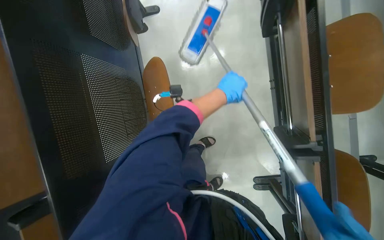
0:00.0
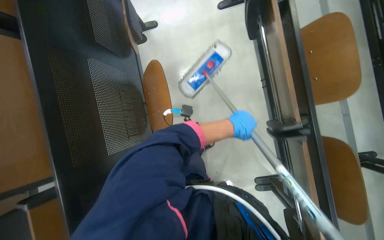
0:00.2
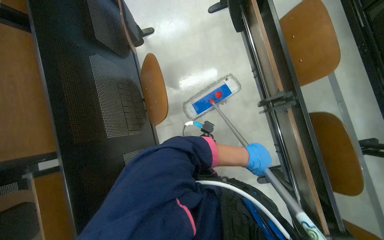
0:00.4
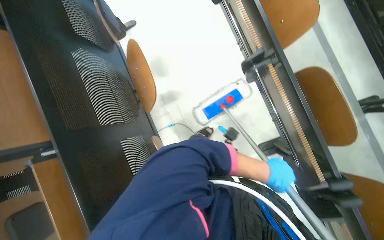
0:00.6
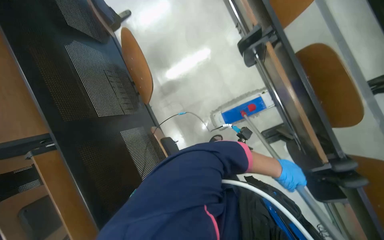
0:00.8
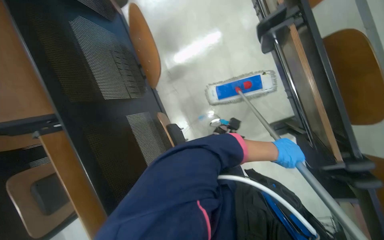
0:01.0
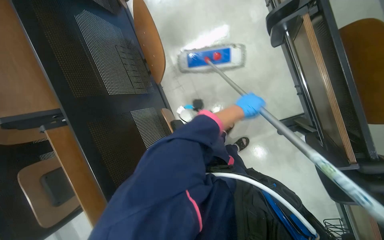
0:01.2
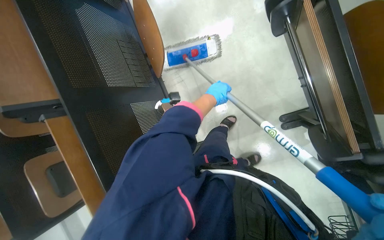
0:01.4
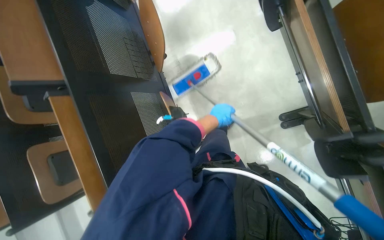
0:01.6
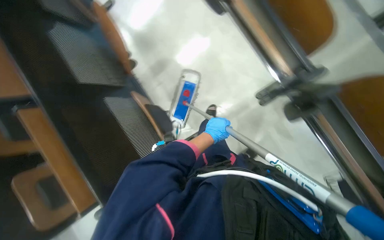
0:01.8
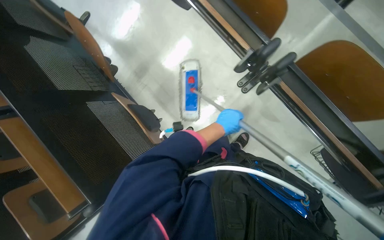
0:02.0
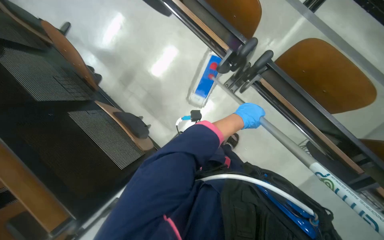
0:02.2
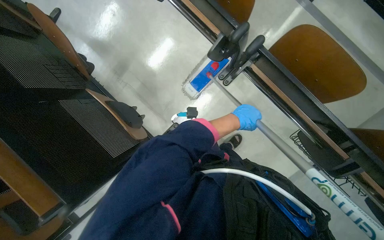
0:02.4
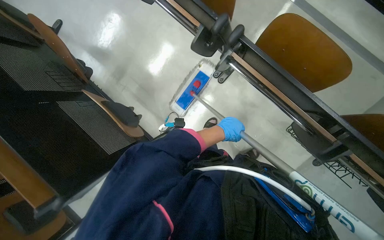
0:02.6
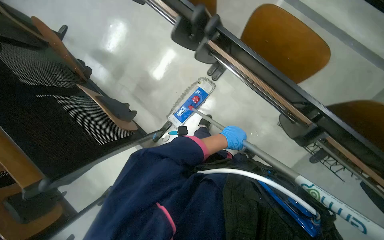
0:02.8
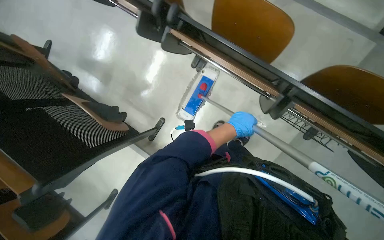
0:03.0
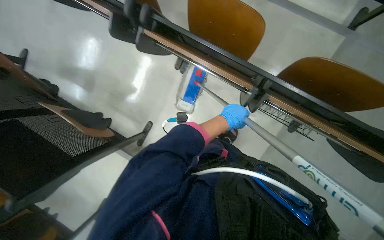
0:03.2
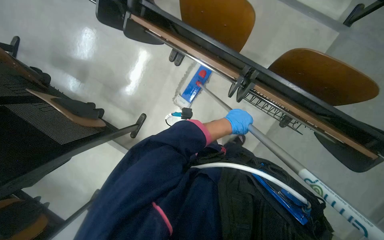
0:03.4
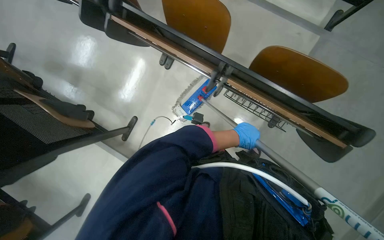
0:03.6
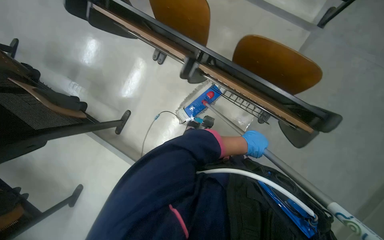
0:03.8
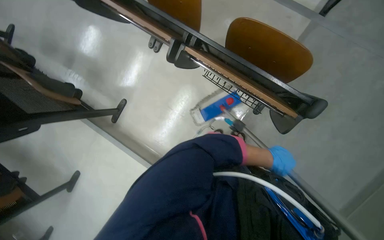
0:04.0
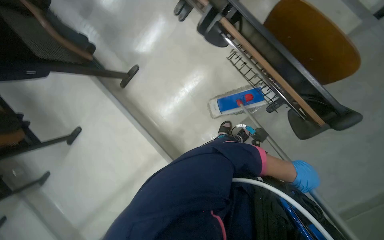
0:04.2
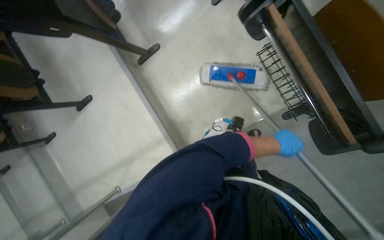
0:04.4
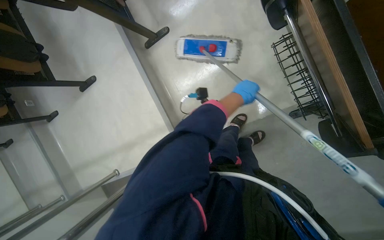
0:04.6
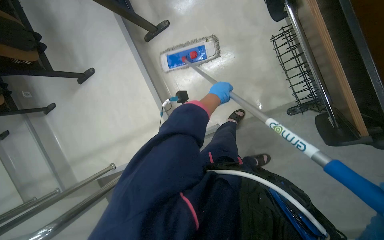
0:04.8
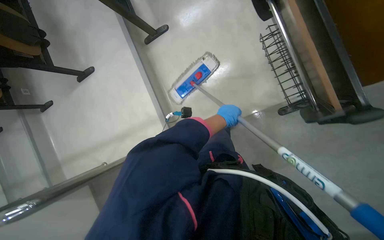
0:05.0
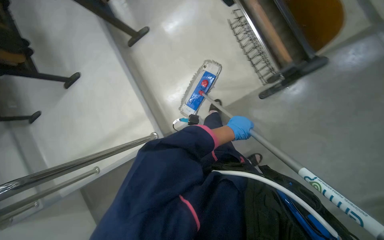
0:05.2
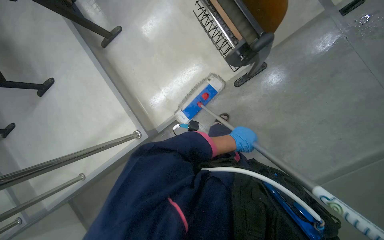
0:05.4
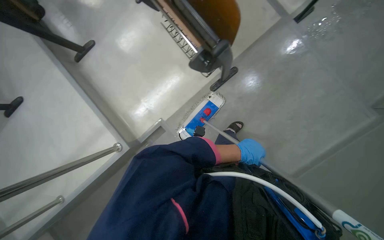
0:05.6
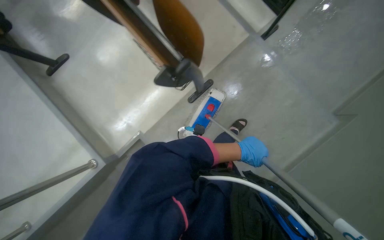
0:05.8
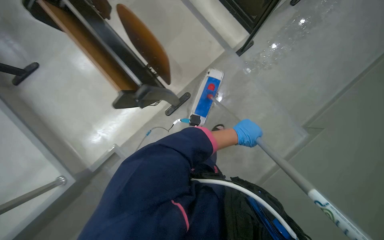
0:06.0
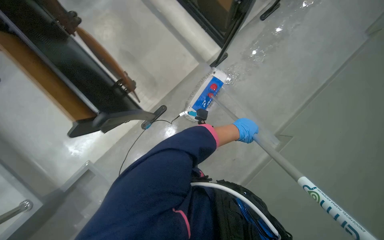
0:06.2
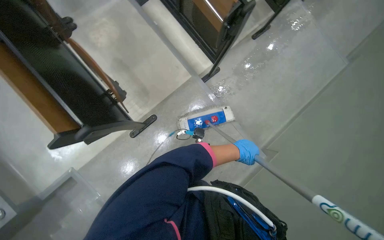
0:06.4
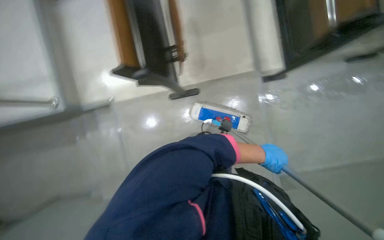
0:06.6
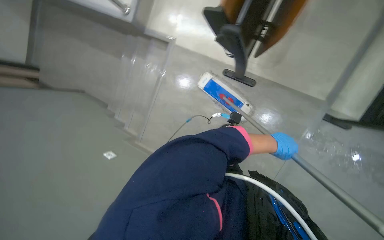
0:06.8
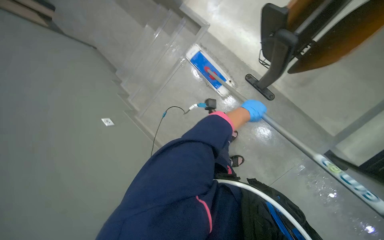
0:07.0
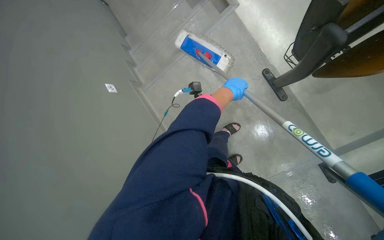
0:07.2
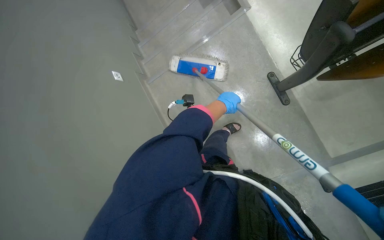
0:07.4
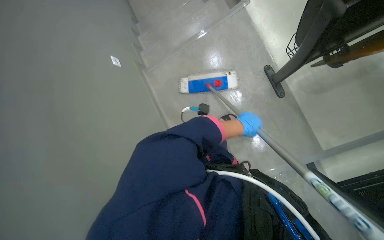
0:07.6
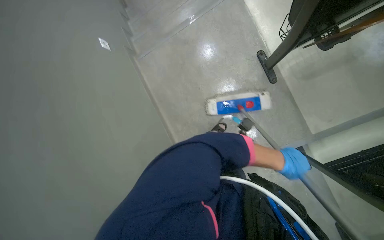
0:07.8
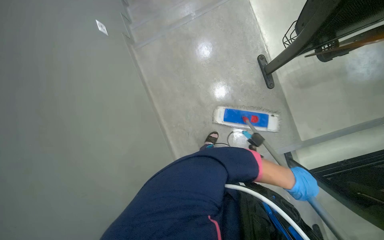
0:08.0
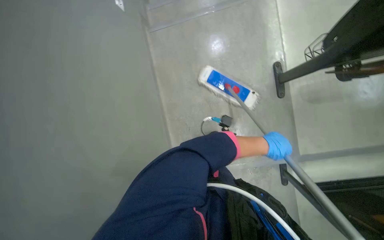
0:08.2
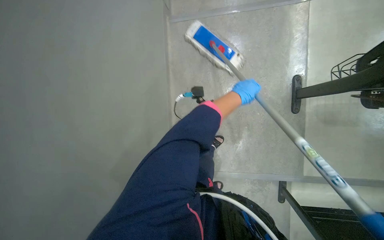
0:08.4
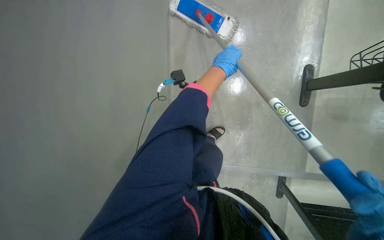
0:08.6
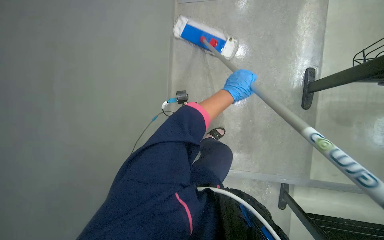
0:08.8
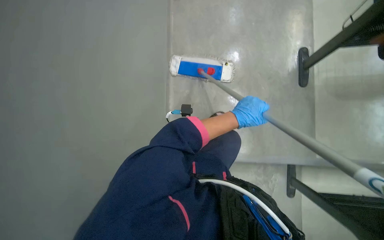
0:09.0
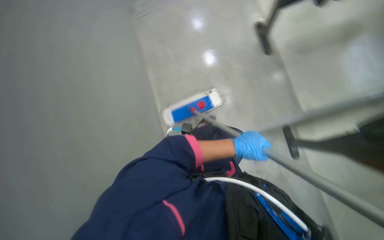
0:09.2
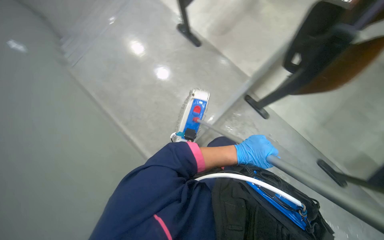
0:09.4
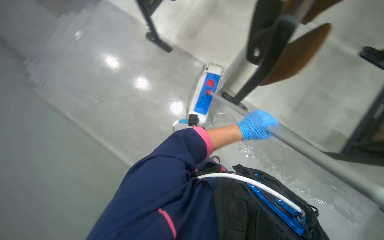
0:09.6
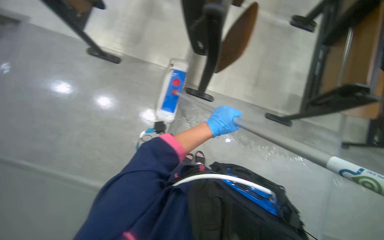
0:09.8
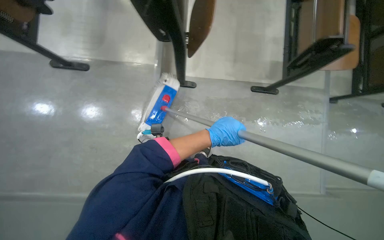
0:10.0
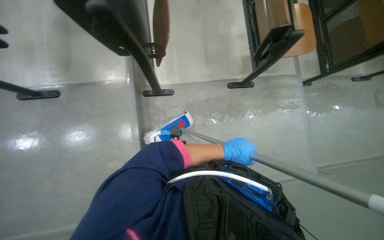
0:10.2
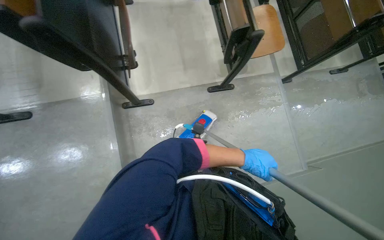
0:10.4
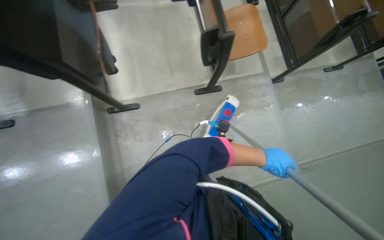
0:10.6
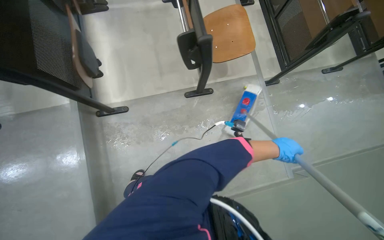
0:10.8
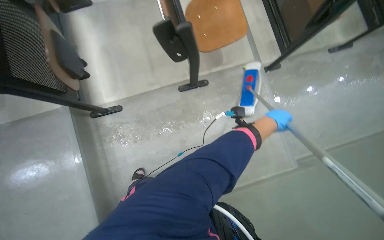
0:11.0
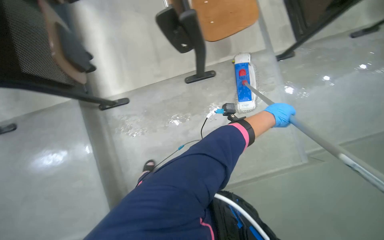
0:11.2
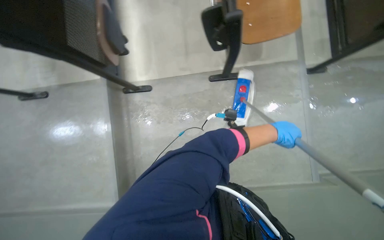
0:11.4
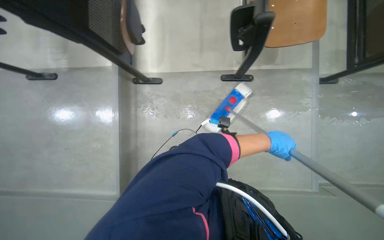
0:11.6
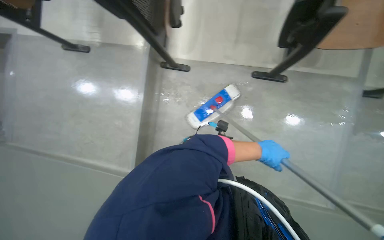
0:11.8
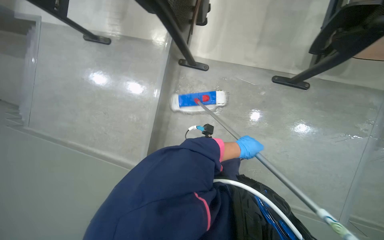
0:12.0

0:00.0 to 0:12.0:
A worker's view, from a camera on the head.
Job: mopping floor.
The whole recording: Mopping auditorium floor. The worker mops the floor in the auditorium.
0:00.0 to 0:01.6: The camera travels some 50 cm.
0:01.6 to 0:03.0: The head travels approximately 50 cm. The scene turns some 25 degrees counterclockwise in the picture.
0:04.4 to 0:06.0: The camera is carried roughly 40 cm. The view pans to the right by some 15 degrees. The camera pitches upward, by roughly 15 degrees.
0:07.6 to 0:09.0: The left hand swings up and down the picture, approximately 35 cm each way, with 2 reversals.
0:09.0 to 0:10.4: The head turns to the right by roughly 65 degrees.
0:10.4 to 0:12.0: The wearer's head swings roughly 35 degrees to the left. The view tilts roughly 15 degrees downward.

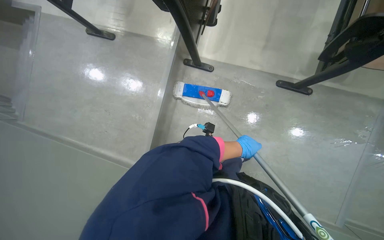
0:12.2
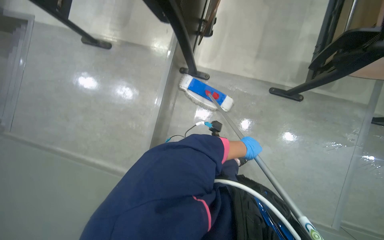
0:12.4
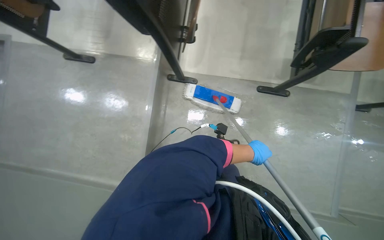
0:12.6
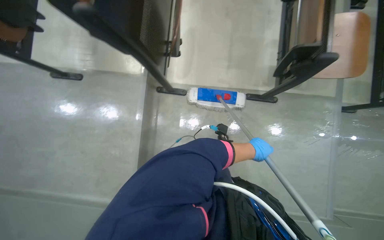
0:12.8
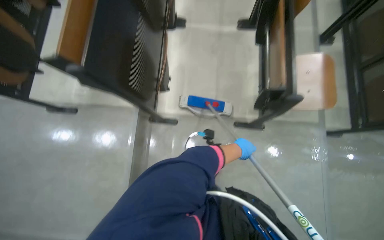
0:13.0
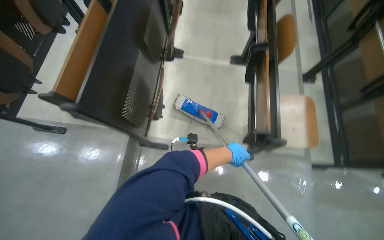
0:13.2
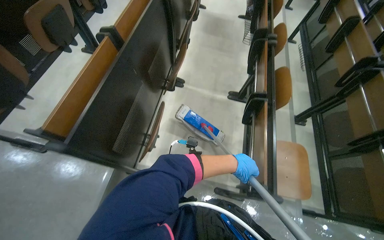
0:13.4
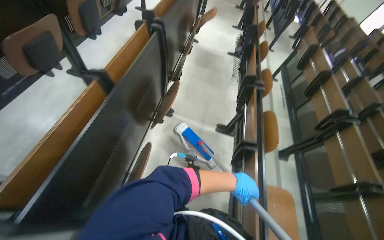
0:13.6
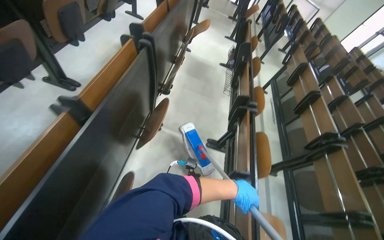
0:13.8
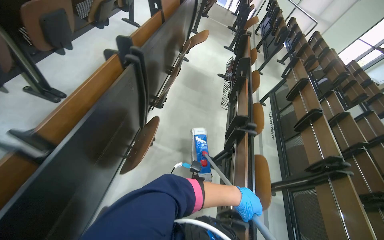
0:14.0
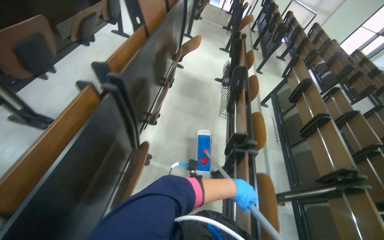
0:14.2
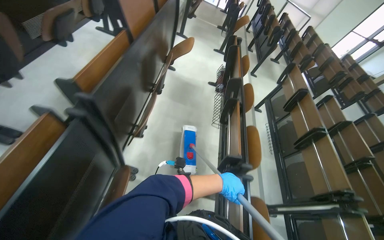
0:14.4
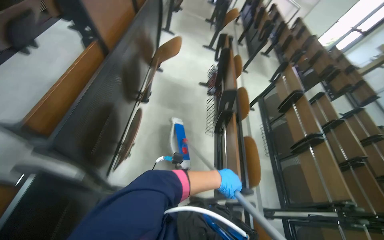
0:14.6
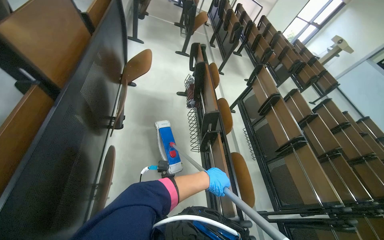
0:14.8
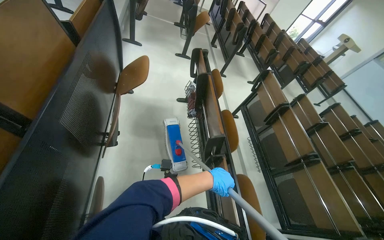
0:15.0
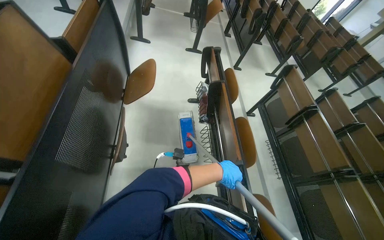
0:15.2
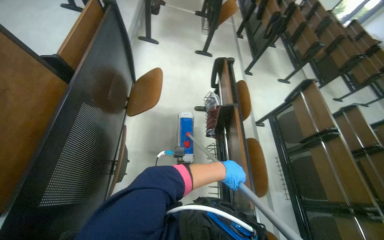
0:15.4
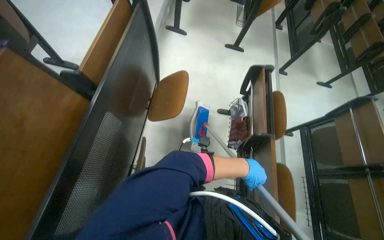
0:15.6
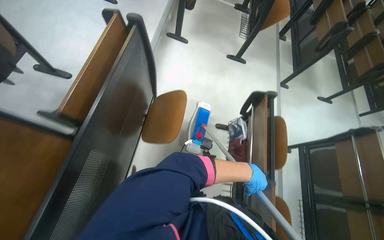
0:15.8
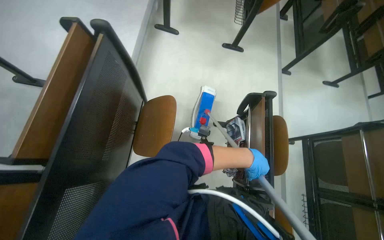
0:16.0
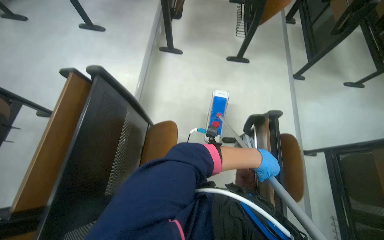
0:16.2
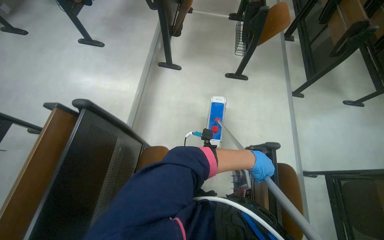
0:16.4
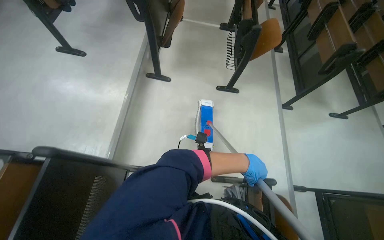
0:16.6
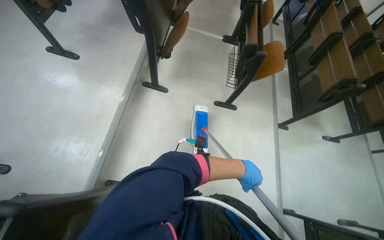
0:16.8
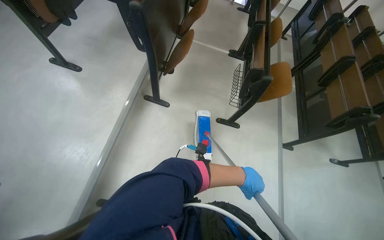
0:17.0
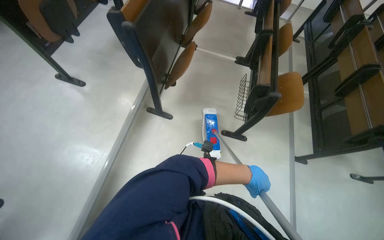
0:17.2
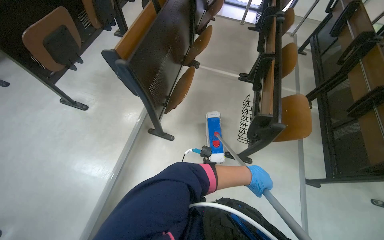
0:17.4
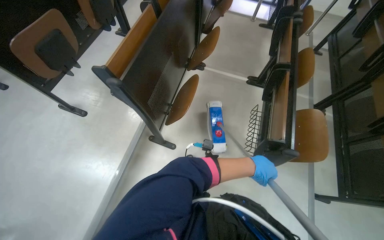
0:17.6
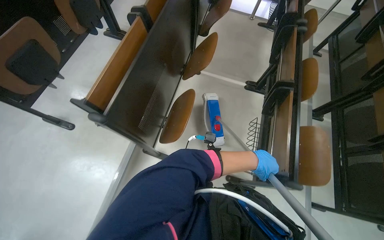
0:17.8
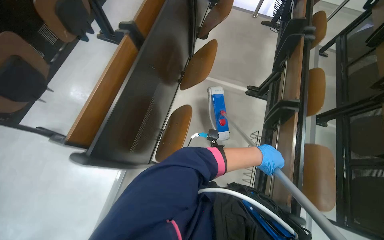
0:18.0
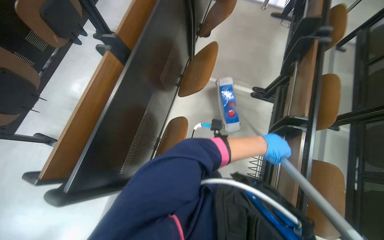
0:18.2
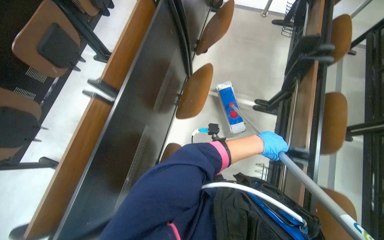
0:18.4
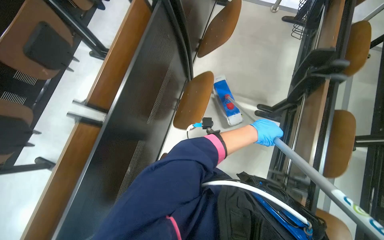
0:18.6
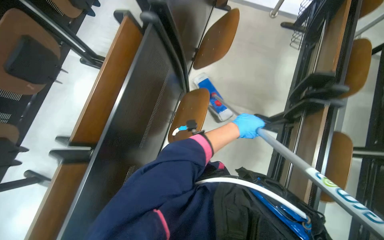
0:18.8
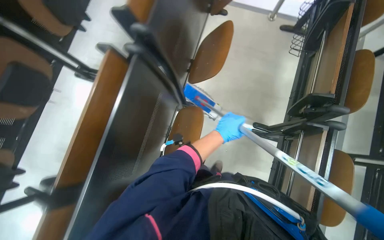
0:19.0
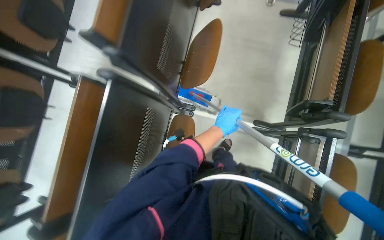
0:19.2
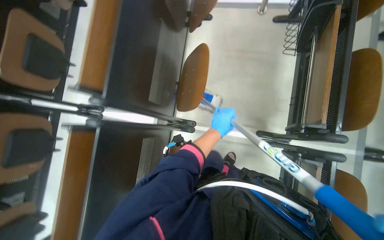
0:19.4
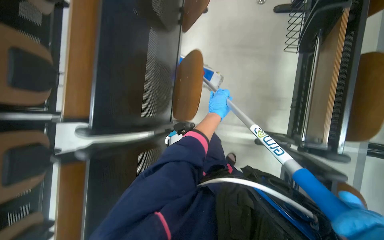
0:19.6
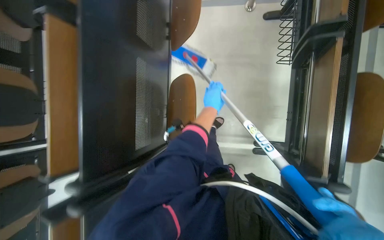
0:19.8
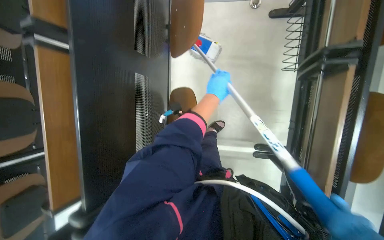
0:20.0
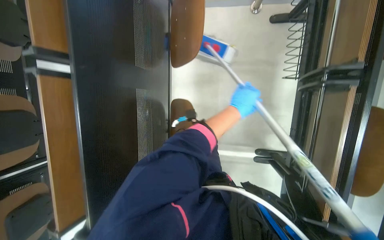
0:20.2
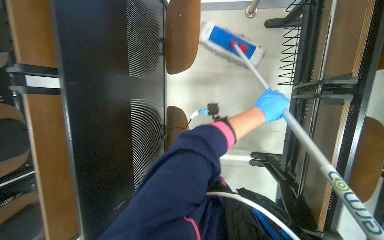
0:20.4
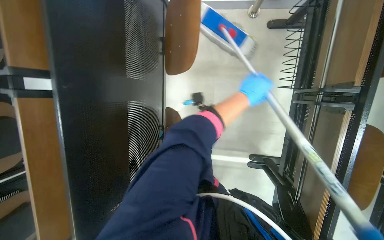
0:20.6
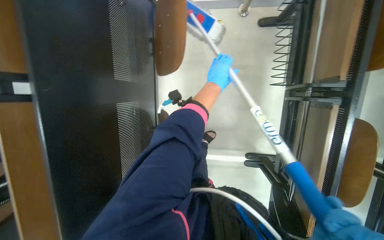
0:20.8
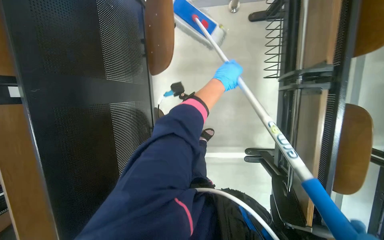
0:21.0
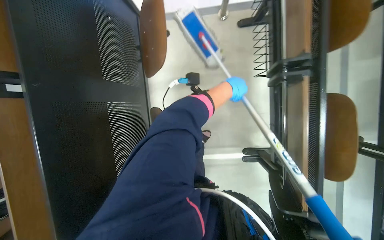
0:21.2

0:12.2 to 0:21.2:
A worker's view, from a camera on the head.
Job: mopping floor.
The whole recording: Mopping auditorium floor. The worker mops the floor in the auditorium.
0:12.2 to 0:13.8: The wearer moves roughly 70 cm. The camera sweeps to the right, by approximately 25 degrees. The view tips upward by roughly 35 degrees.
0:13.8 to 0:15.2: The wearer moves roughly 1.5 m.
0:15.2 to 0:16.6: The camera is carried about 1 m.
0:16.6 to 0:18.2: The head travels some 1.5 m.
0:18.2 to 0:19.8: The camera is carried roughly 1 m. The camera pitches downward, by some 15 degrees.
0:19.8 to 0:21.2: The left hand is displaced up the picture and to the right by some 25 cm.
